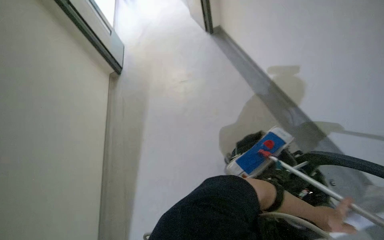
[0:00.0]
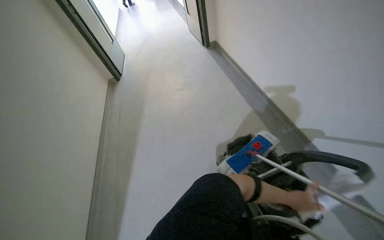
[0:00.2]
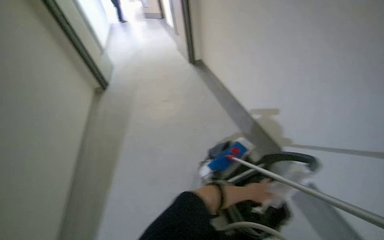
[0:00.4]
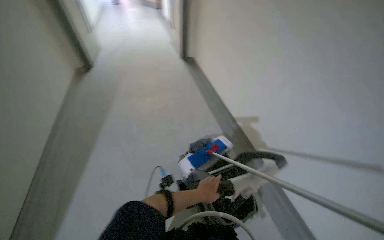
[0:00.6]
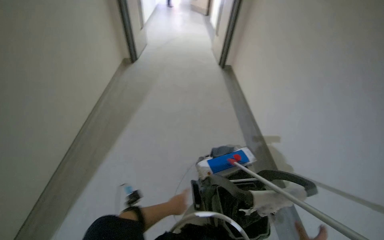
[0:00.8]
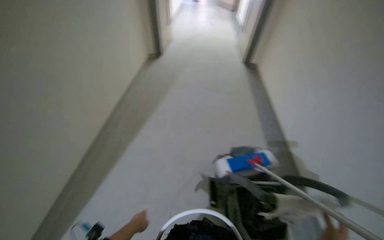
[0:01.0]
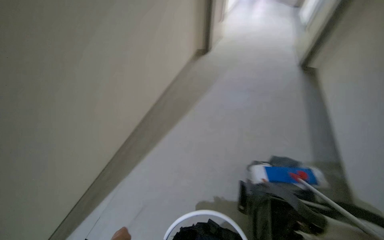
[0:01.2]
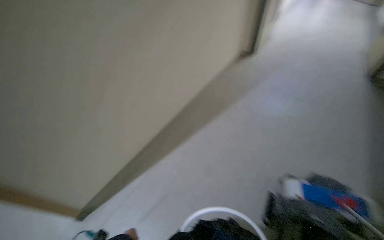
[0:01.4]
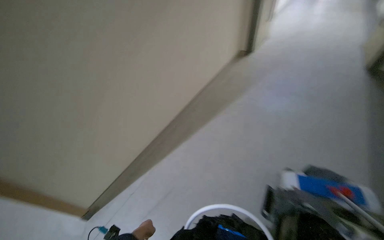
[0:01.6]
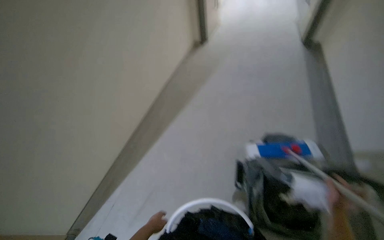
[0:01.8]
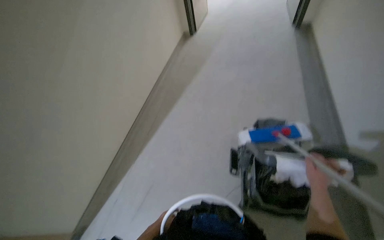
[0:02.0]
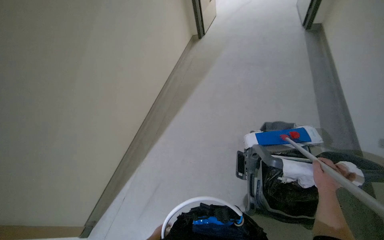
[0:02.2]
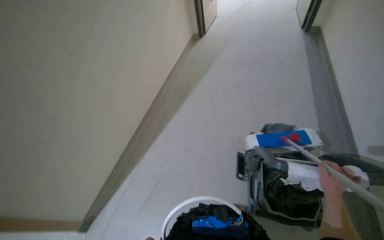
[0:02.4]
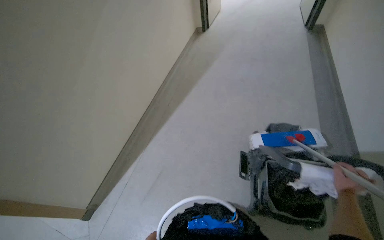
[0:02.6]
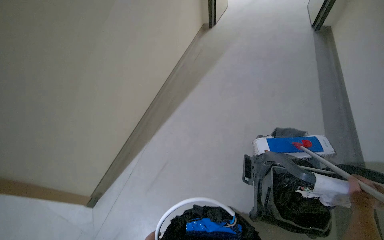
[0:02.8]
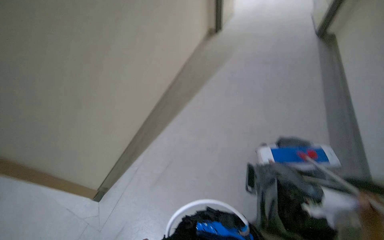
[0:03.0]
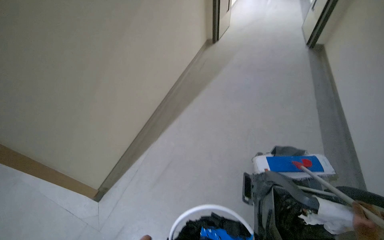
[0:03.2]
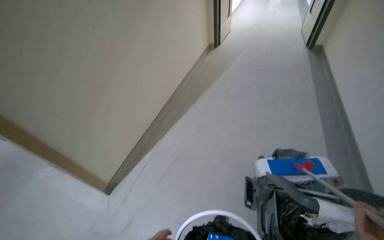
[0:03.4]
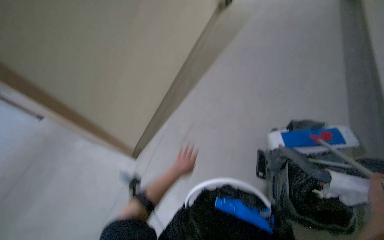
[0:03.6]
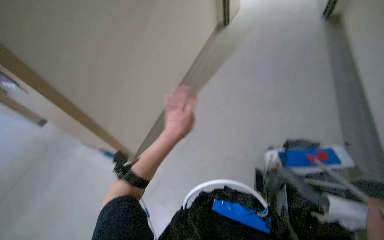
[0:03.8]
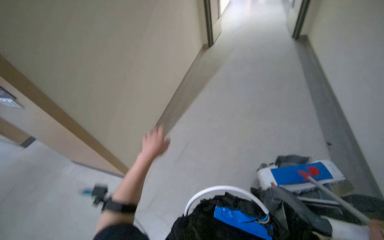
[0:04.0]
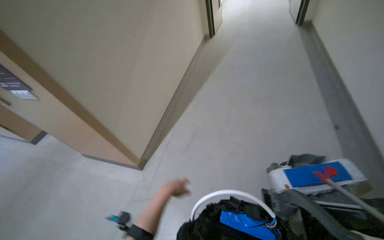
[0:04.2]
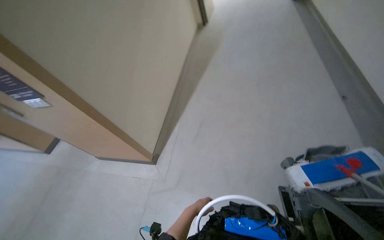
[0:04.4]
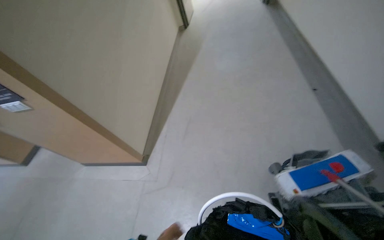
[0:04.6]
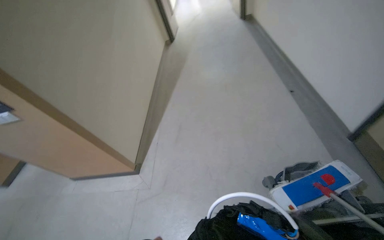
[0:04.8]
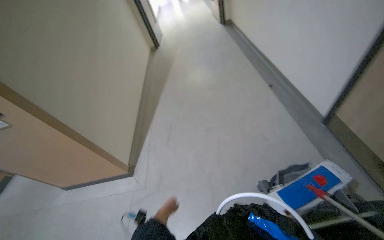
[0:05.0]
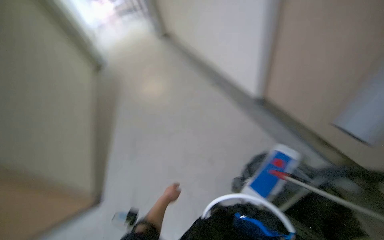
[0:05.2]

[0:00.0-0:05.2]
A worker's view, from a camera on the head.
Job: mopping floor.
The whole recording: Mopping office floor. The worker mops the office floor around the tables and chairs.
0:00.0 to 0:01.8: The camera travels about 50 cm. The head rotates about 40 degrees to the left.
0:03.4 to 0:05.2: The view tilts some 15 degrees upward.

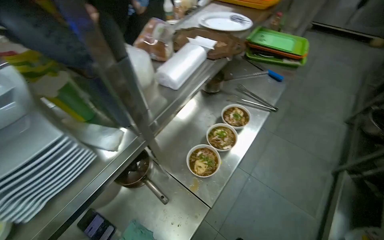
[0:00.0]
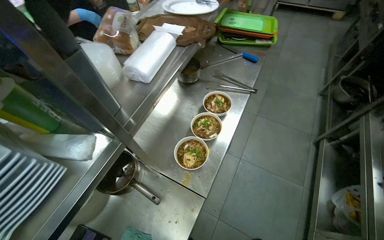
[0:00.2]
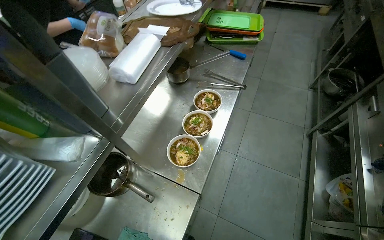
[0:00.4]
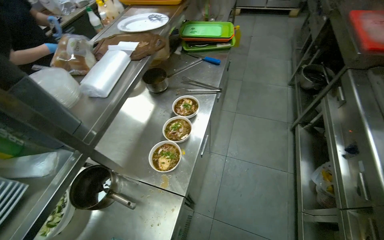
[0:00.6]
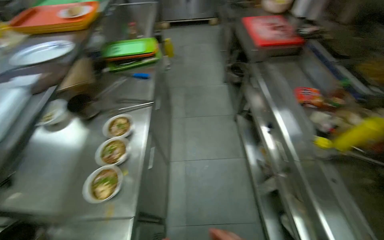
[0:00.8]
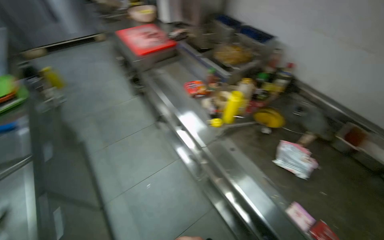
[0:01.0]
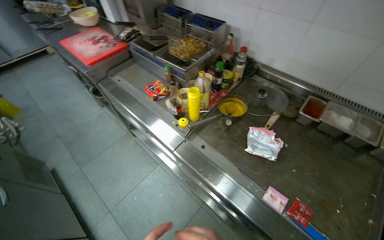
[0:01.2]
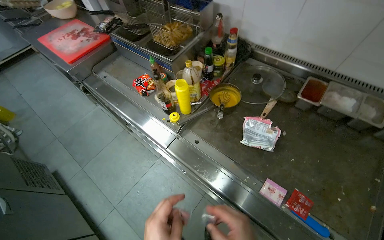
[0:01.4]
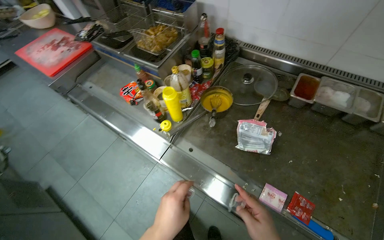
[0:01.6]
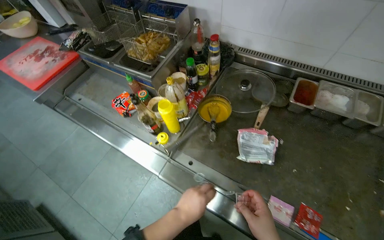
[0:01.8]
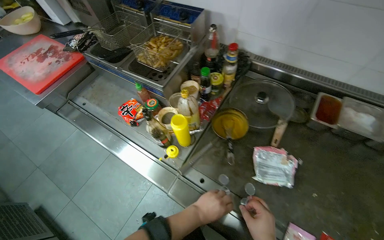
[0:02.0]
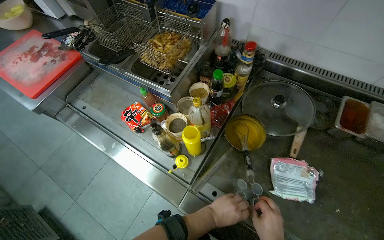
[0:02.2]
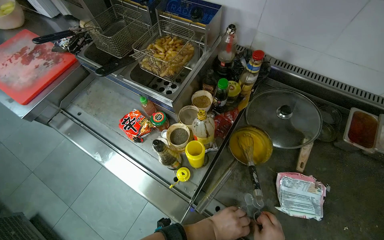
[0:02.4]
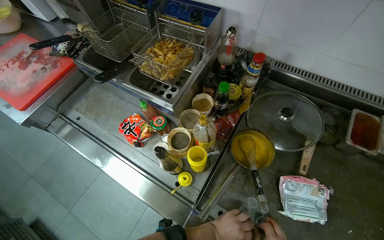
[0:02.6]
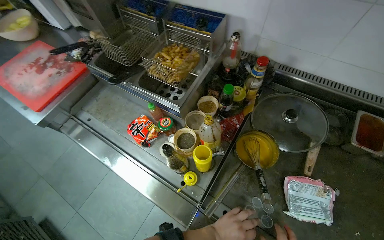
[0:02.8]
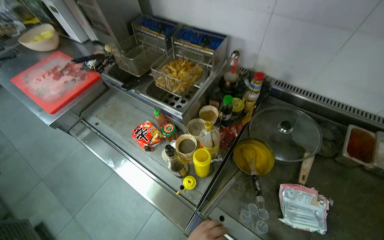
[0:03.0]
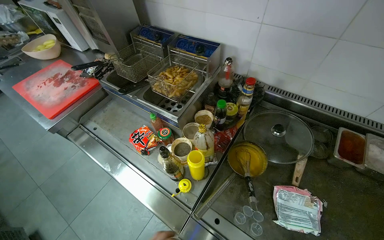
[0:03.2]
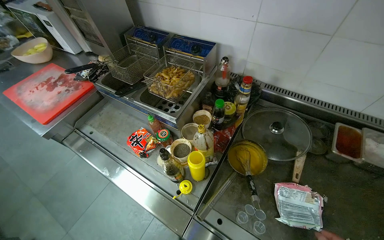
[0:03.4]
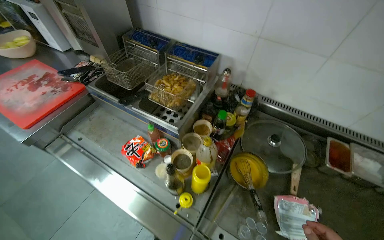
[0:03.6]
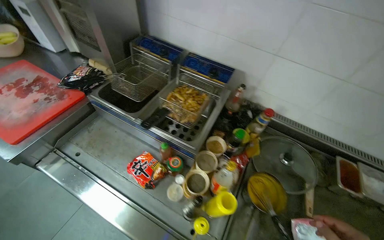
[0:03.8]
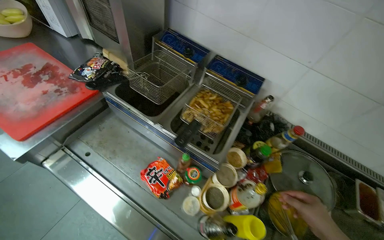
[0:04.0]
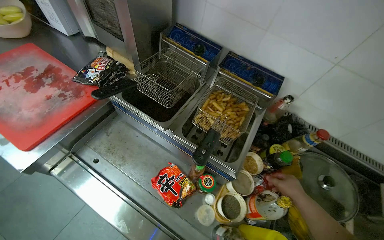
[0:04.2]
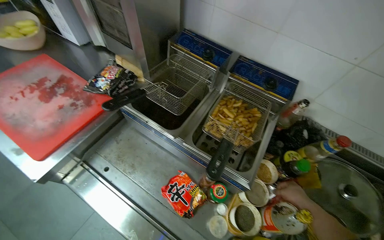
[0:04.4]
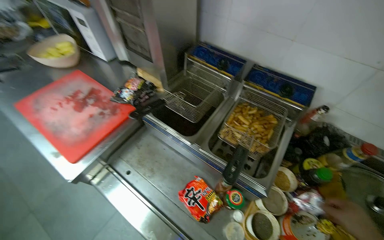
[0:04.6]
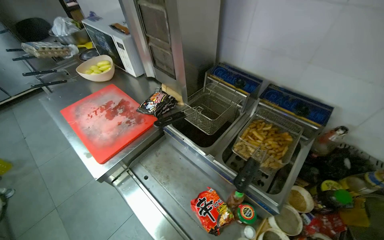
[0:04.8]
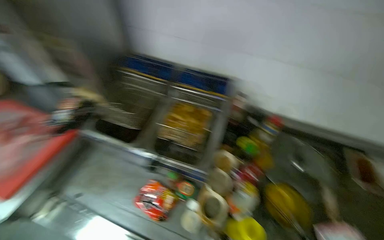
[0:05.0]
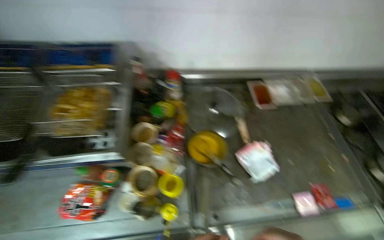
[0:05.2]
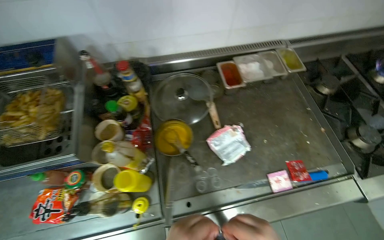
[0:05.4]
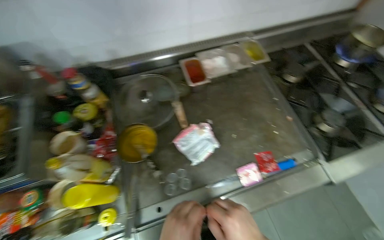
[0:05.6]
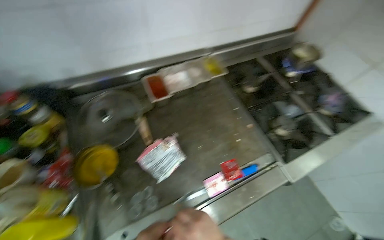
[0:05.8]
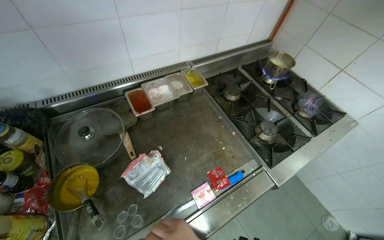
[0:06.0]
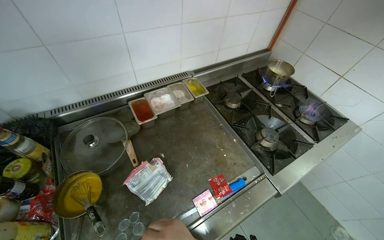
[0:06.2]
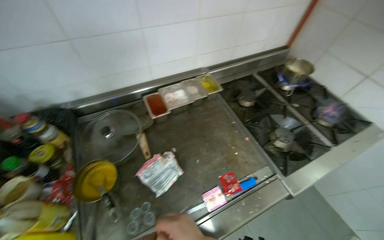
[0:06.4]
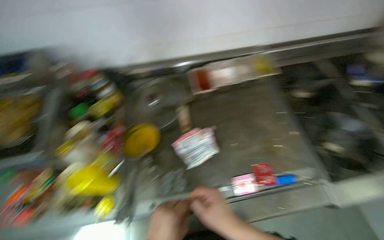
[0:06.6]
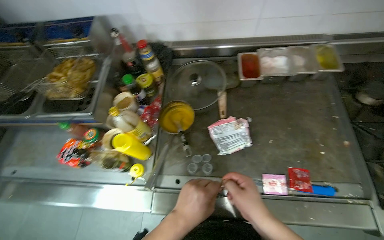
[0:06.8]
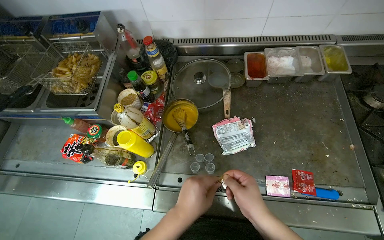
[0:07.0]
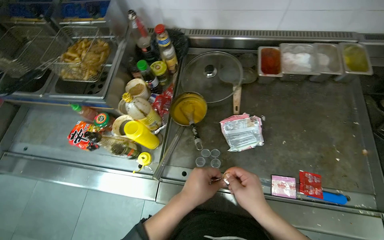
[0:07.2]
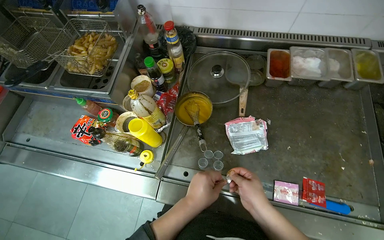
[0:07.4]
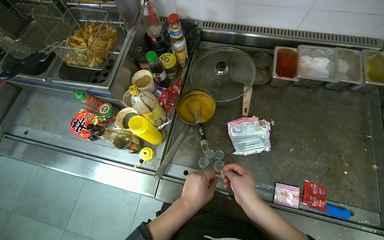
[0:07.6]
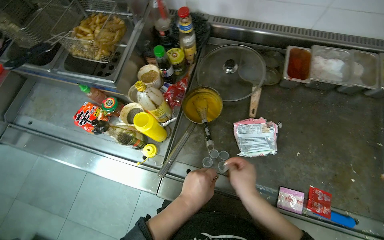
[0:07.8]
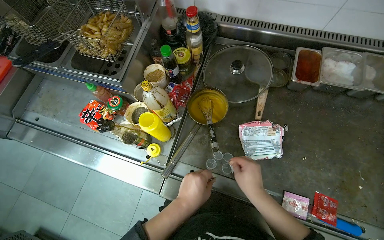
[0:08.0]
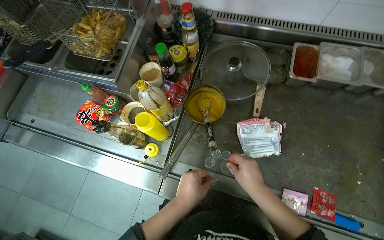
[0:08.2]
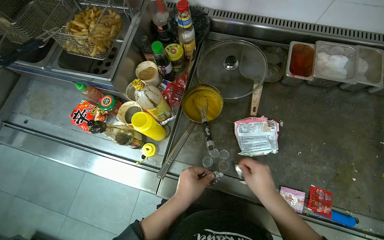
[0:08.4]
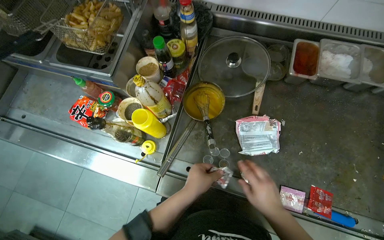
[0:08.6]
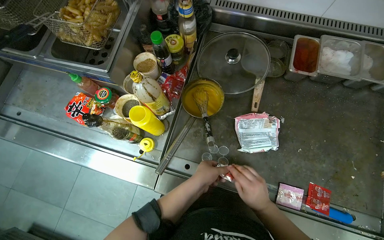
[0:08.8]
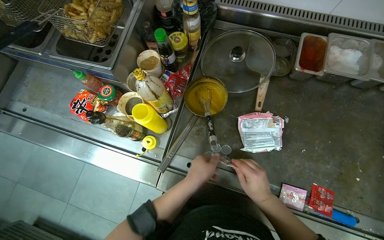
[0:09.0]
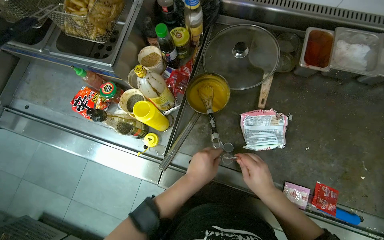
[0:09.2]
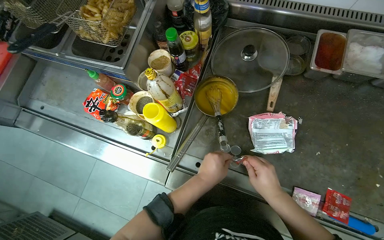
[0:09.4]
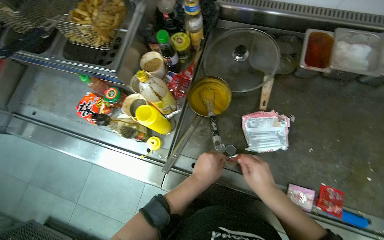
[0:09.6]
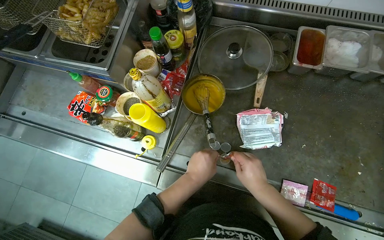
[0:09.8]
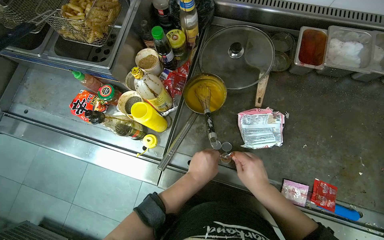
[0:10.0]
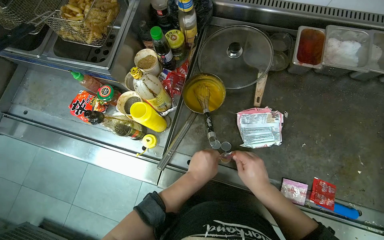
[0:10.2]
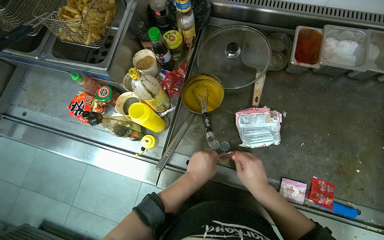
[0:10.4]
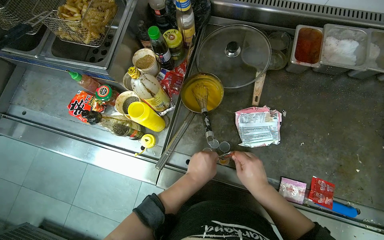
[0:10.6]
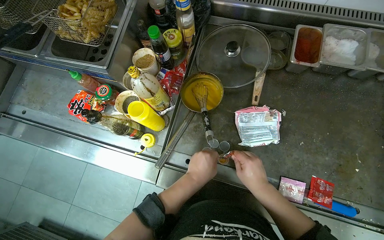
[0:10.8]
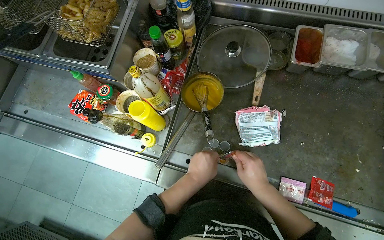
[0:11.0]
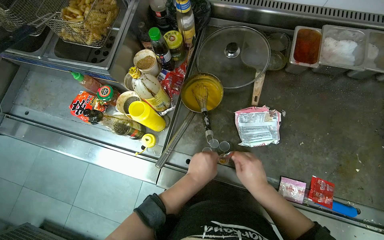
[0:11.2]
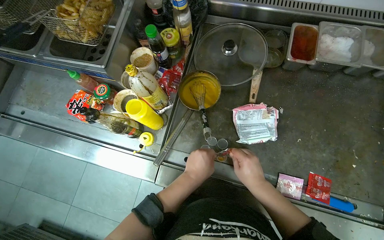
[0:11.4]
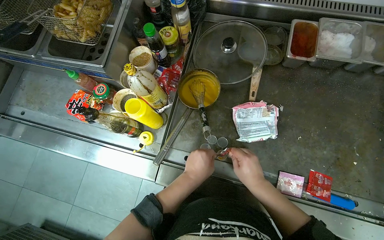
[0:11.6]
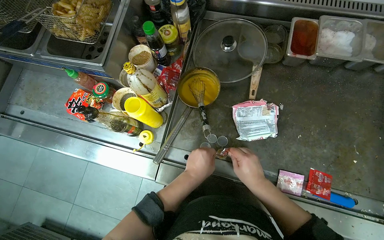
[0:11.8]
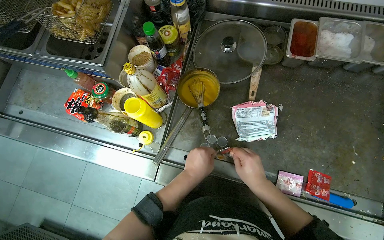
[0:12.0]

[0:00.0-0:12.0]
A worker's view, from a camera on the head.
Job: preparing food.
The whole recording: Portioning sauces into small cups. The worker opens sauce packets and portions the contents into small plastic cups.
0:00.0 to 0:01.6: The camera is carried approximately 80 cm. The wearer's head swings about 95 degrees to the right.
0:03.0 to 0:04.4: The head travels roughly 40 cm.
0:04.4 to 0:06.0: The wearer moves some 80 cm. The wearer's head swings some 65 degrees to the right.
0:06.0 to 0:07.6: The wearer looks about 45 degrees further to the left. The view tilts some 15 degrees downward.
0:07.6 to 0:12.0: The hands work in one place, with small movements.

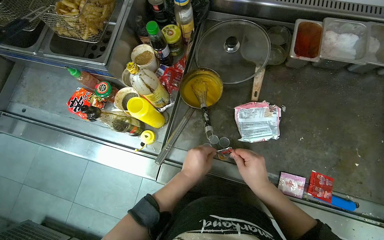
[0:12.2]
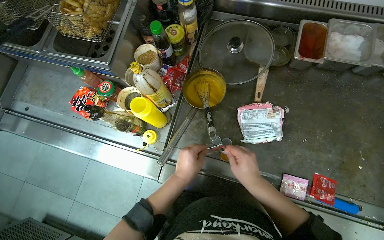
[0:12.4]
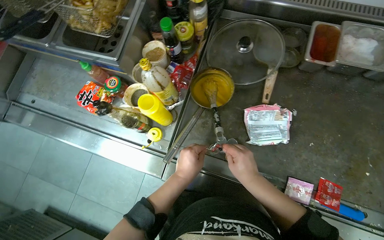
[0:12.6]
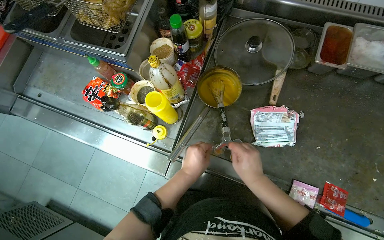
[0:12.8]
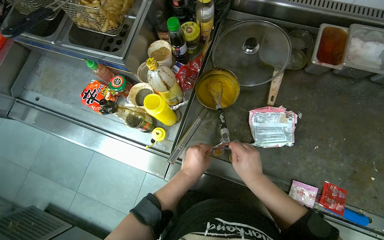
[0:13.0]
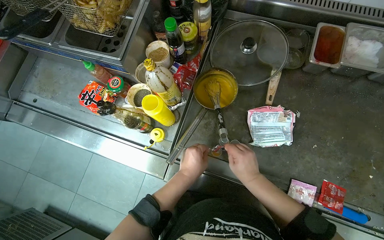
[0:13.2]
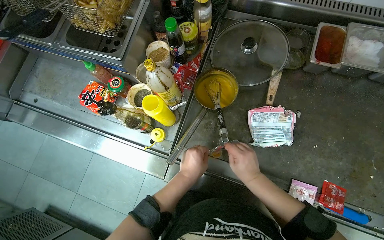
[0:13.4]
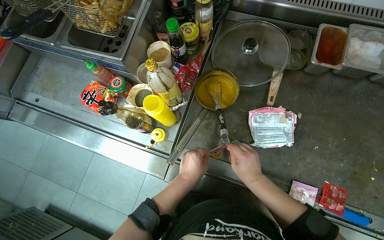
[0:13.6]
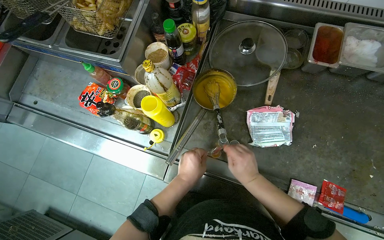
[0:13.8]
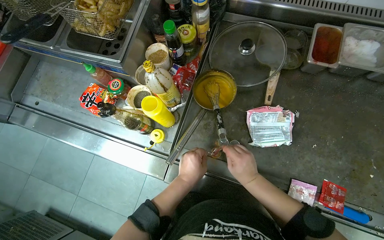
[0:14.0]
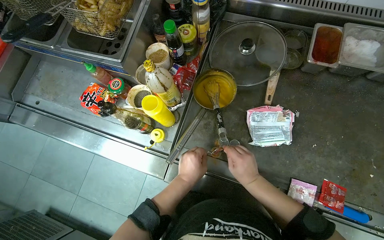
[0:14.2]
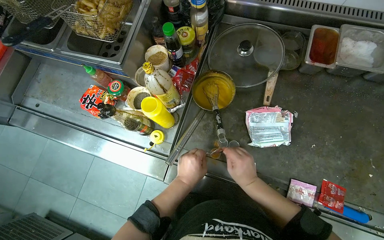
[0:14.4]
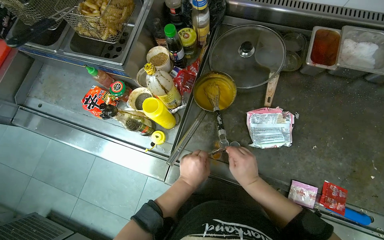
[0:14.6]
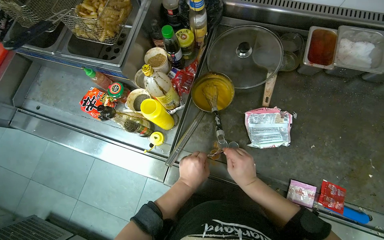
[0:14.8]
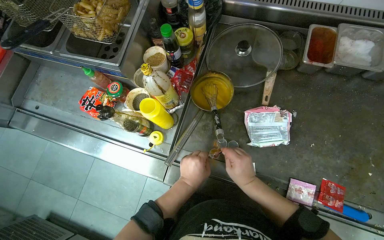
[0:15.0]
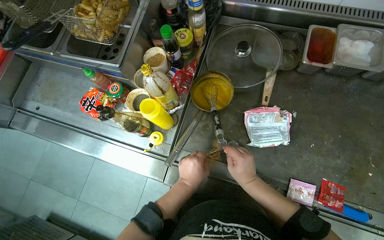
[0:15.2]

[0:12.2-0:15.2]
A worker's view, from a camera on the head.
Job: preparing food.
The whole recording: Portioning sauces into small cups. The worker opens sauce packets and portions the contents into small plastic cups.
0:12.2 to 0:15.2: The hands work in one place, with small movements.
